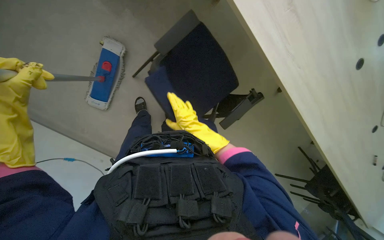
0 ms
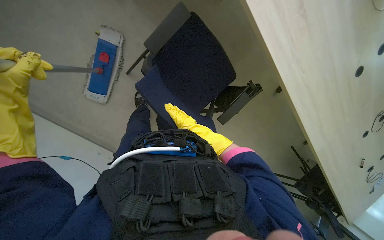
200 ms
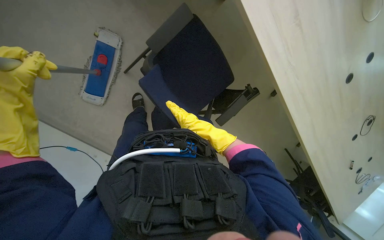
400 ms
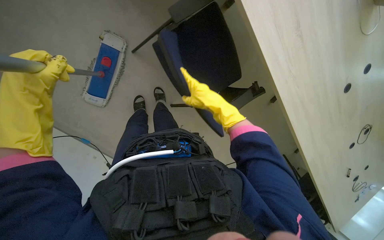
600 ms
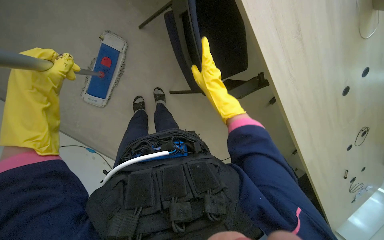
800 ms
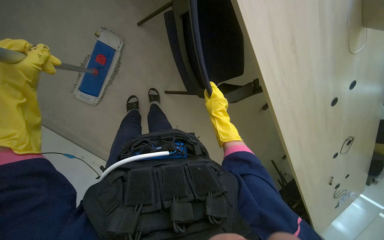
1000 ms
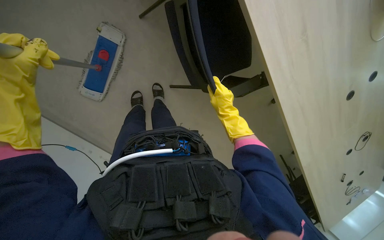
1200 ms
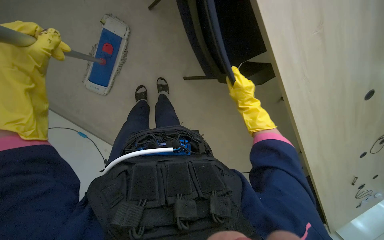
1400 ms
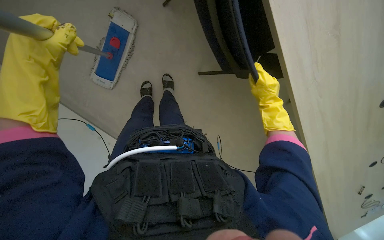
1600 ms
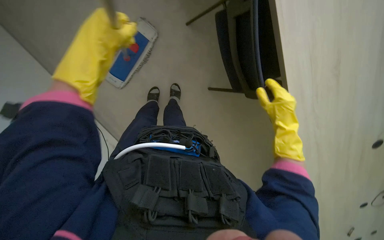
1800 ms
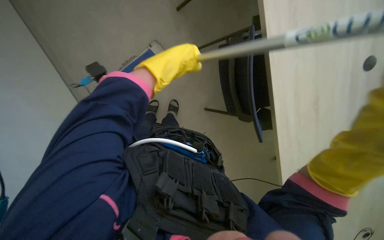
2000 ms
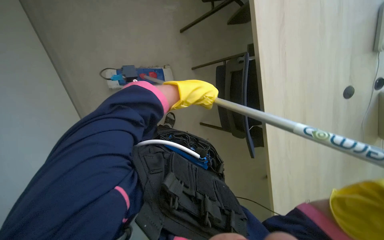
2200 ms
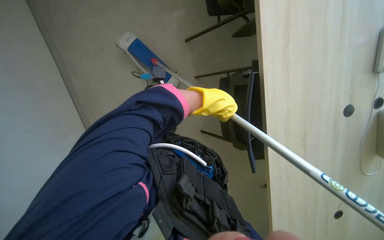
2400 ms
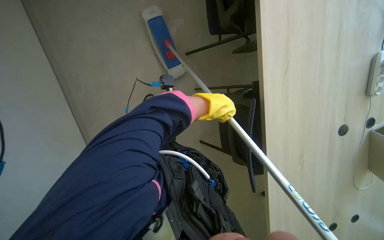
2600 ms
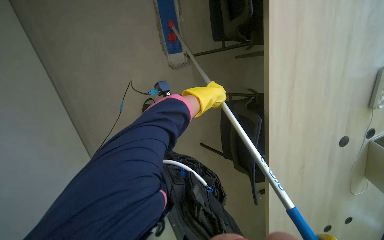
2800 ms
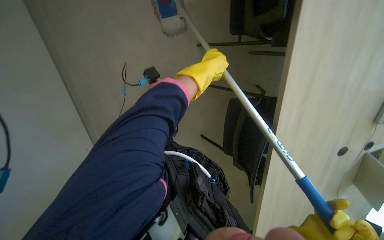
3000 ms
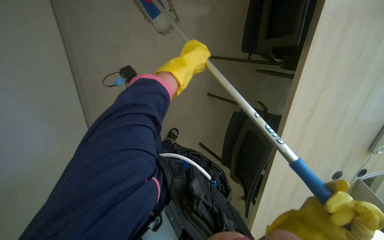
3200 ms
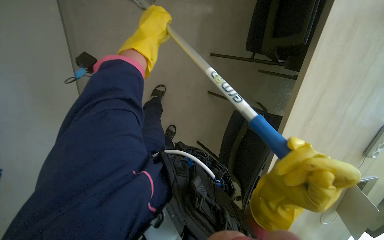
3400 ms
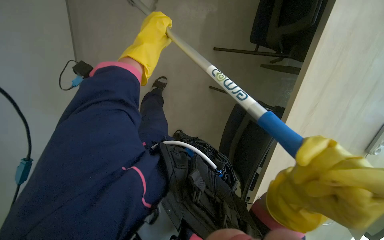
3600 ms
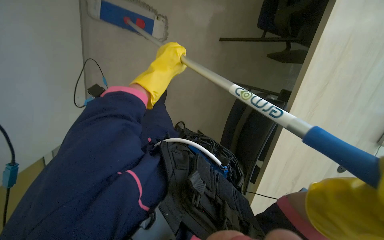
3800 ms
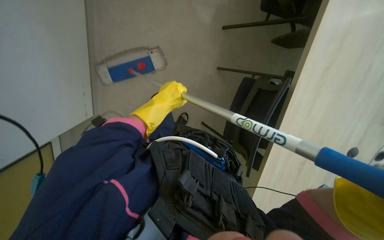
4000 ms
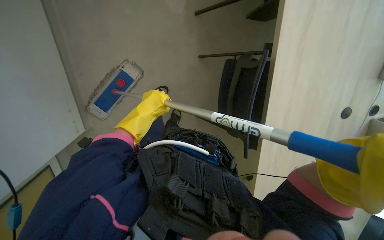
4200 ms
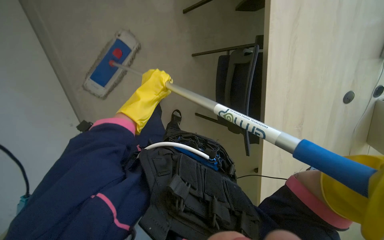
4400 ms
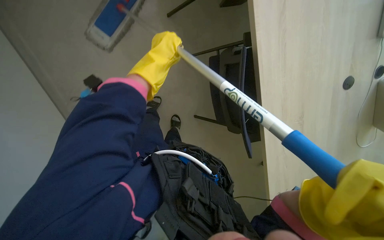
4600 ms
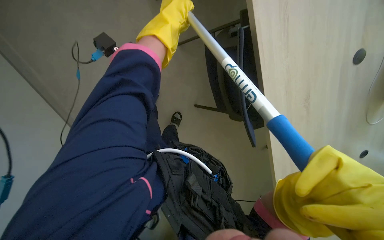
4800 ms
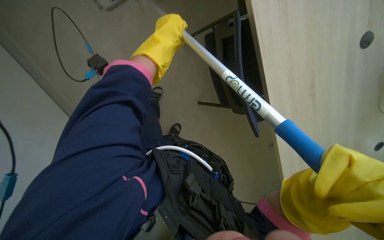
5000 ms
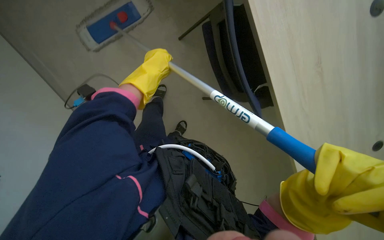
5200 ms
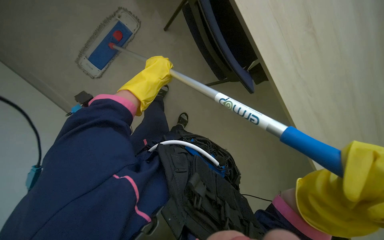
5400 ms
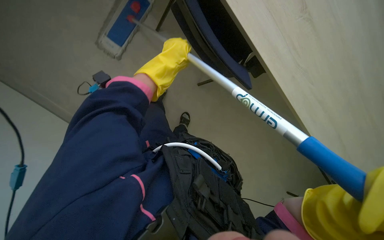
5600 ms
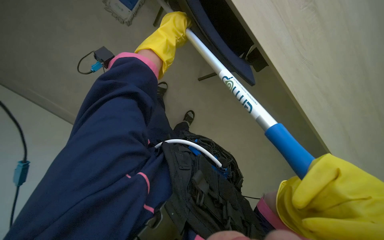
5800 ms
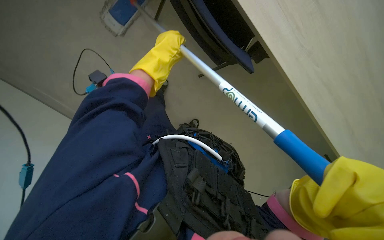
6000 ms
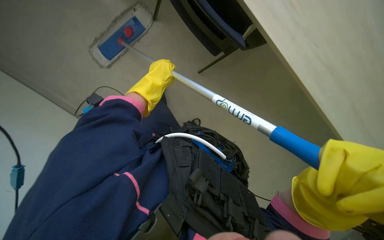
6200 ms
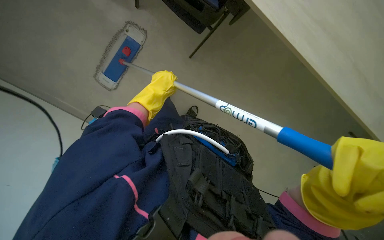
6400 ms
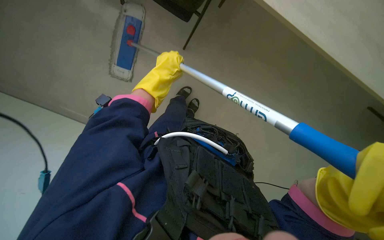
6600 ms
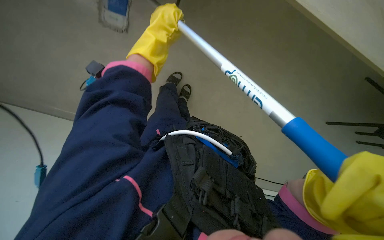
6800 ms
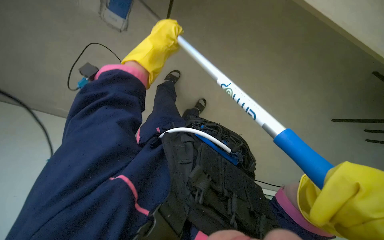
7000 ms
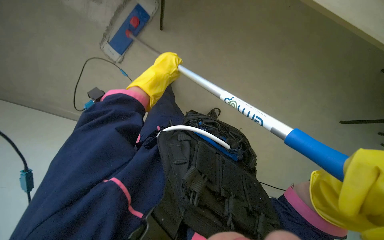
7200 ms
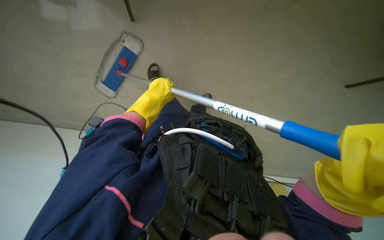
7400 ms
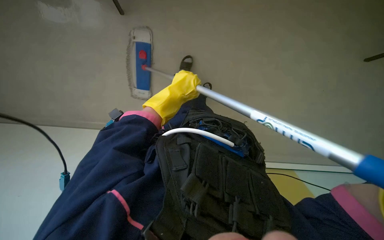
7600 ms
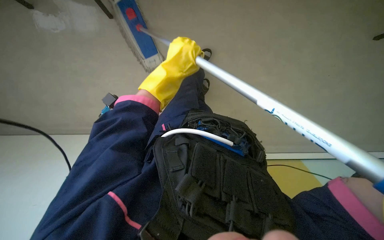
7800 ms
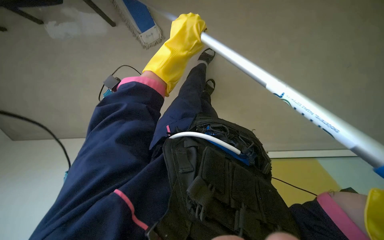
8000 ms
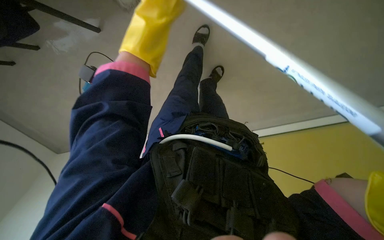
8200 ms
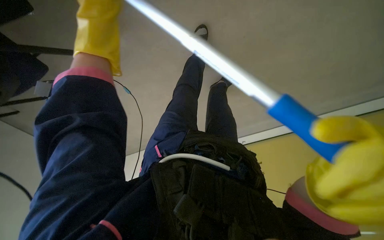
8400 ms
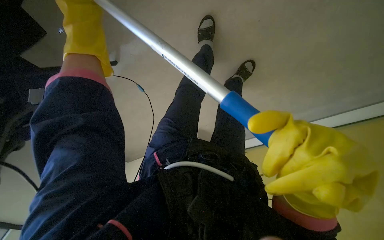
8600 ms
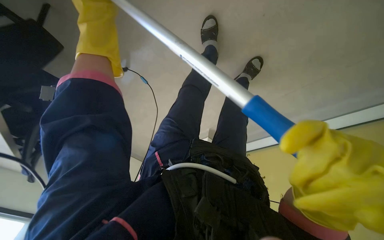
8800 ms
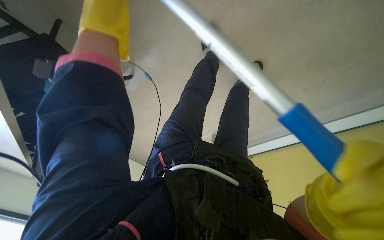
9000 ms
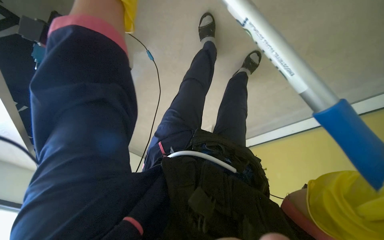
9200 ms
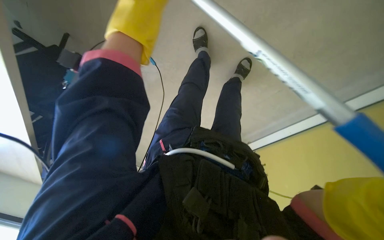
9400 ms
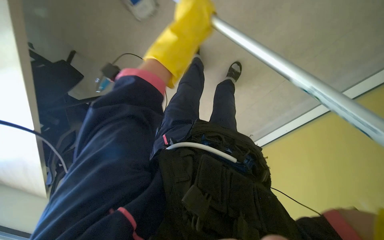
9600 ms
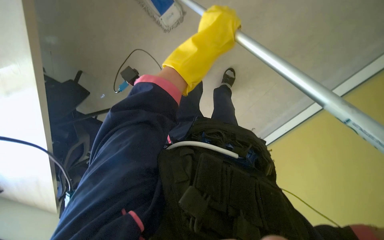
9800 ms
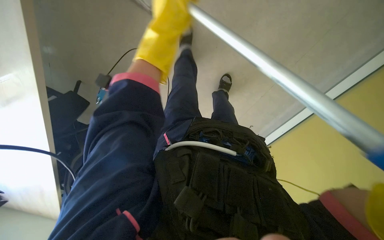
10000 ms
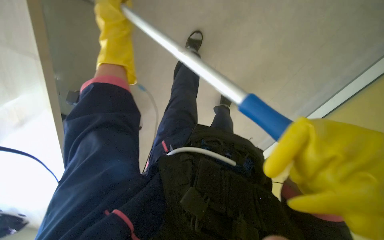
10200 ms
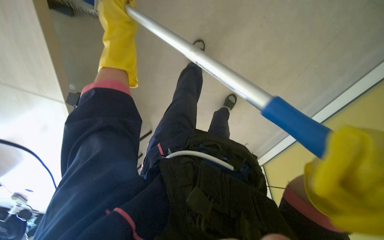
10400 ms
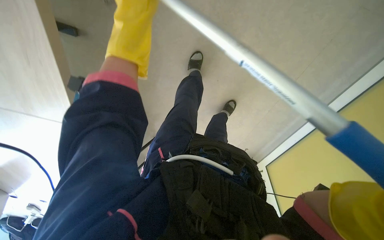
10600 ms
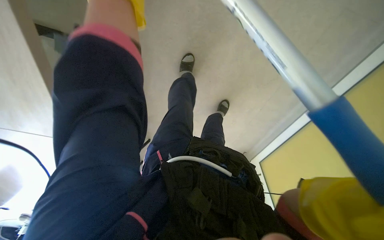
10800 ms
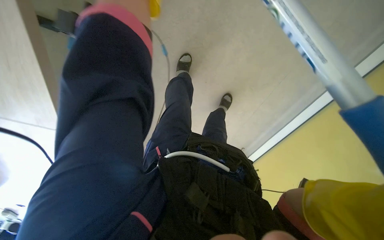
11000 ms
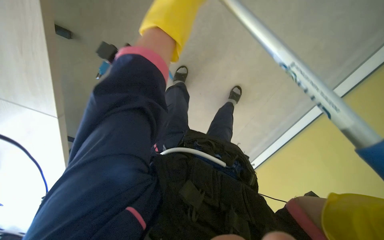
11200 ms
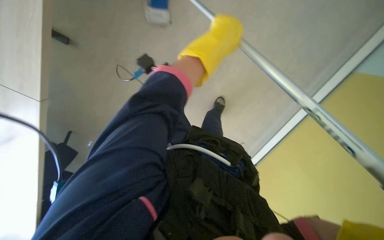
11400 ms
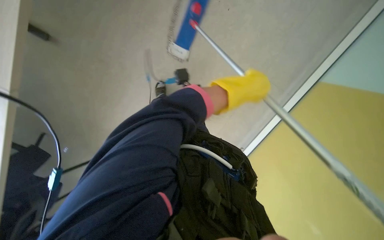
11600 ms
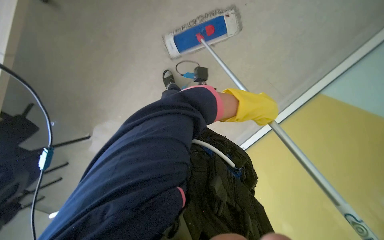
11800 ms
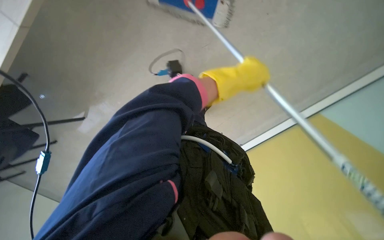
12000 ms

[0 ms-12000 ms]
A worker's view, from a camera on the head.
Job: mopping floor.
The whole recording: Mopping office floor. The worker mops the office floor, moving chairs as needed.
0 ms to 1600 ms: The right hand heads to the right, covering some 20 cm.
1600 ms to 3000 ms: The camera pitches upward, by about 30 degrees. The scene turns roughly 30 degrees clockwise in the picture.
6000 ms to 7600 ms: The camera pitches upward, by some 15 degrees. The left hand goes up and down the picture, some 15 cm each way, reversing 2 times.
7600 ms to 9000 ms: The view swings roughly 20 degrees to the left. The wearer looks approximately 15 degrees further downward.
9000 ms to 10400 ms: The view swings approximately 15 degrees to the right.
10400 ms to 12000 ms: The camera sweeps to the right, by some 20 degrees.

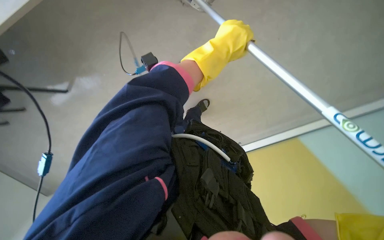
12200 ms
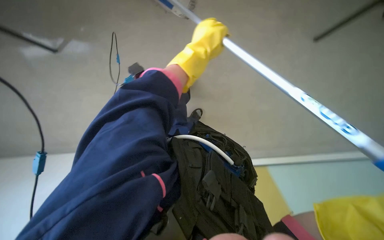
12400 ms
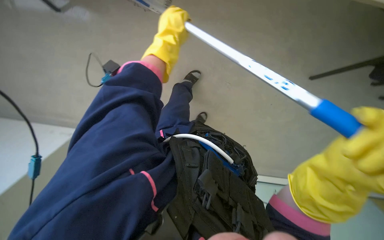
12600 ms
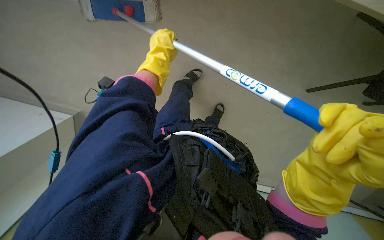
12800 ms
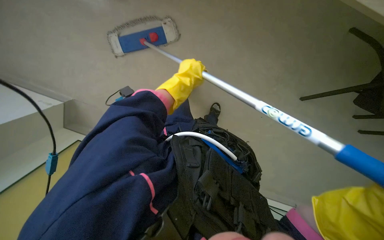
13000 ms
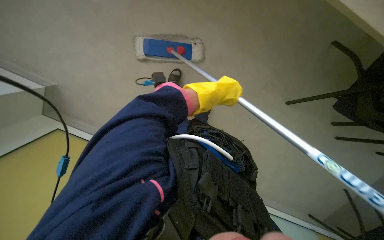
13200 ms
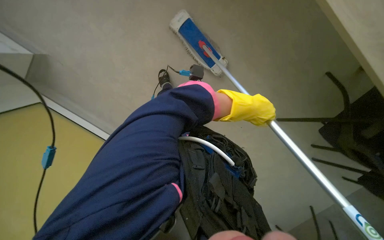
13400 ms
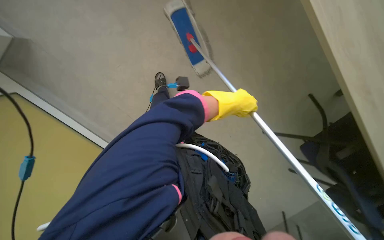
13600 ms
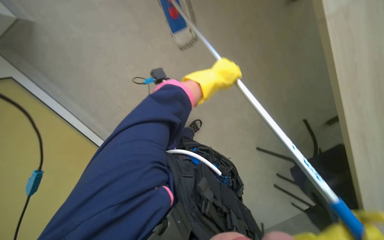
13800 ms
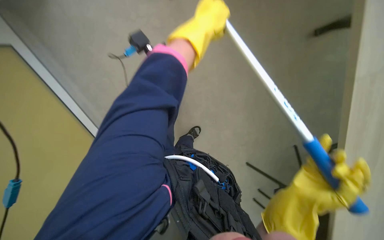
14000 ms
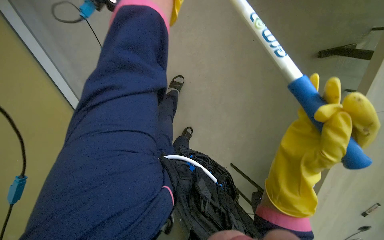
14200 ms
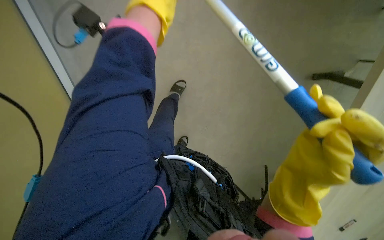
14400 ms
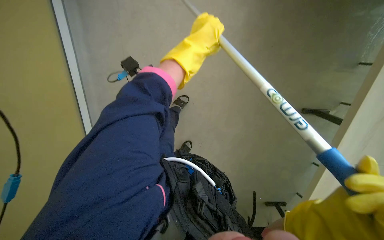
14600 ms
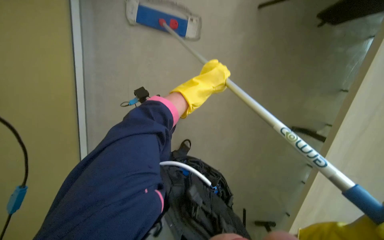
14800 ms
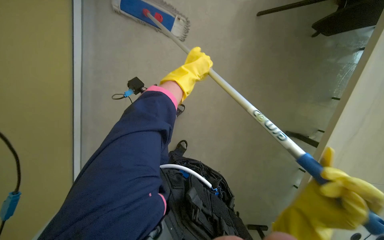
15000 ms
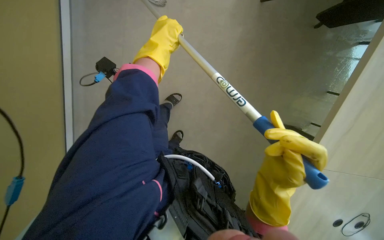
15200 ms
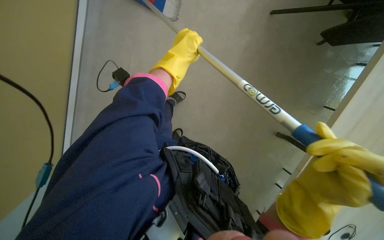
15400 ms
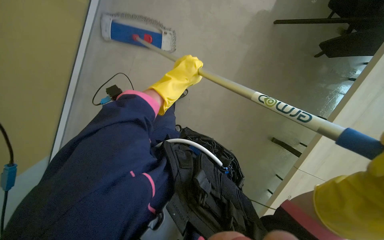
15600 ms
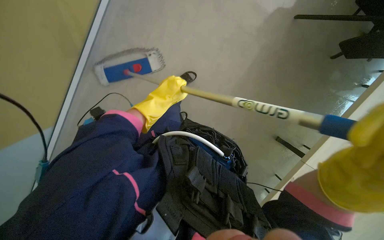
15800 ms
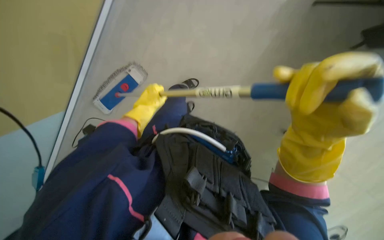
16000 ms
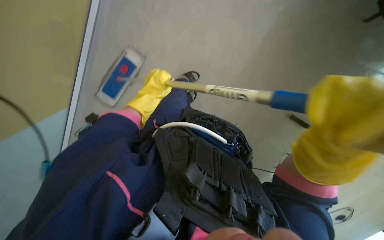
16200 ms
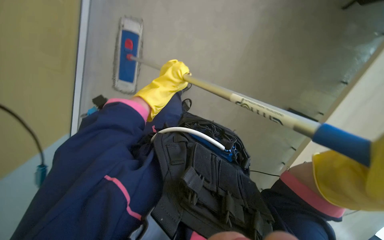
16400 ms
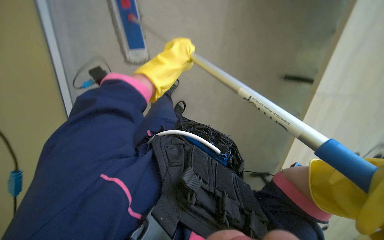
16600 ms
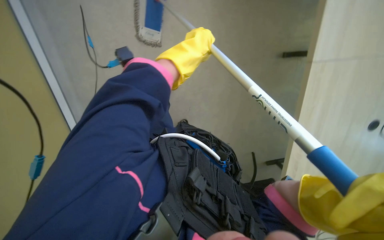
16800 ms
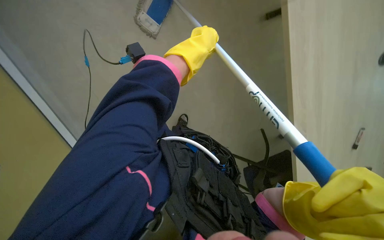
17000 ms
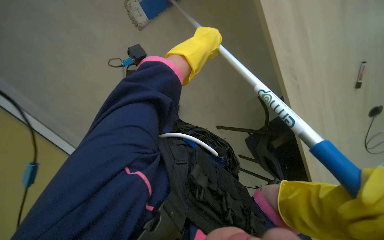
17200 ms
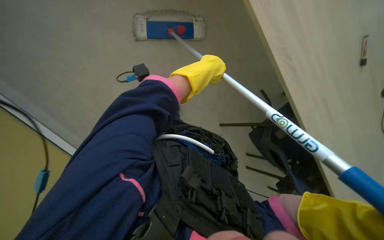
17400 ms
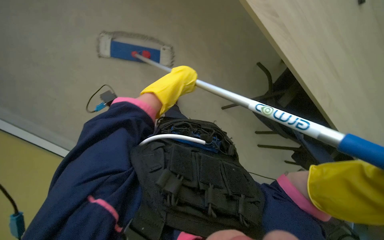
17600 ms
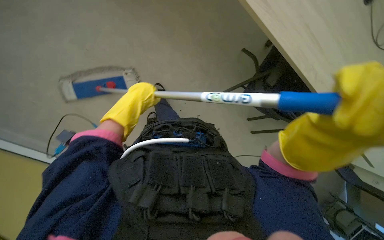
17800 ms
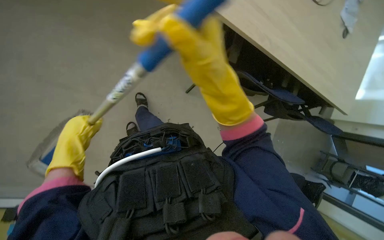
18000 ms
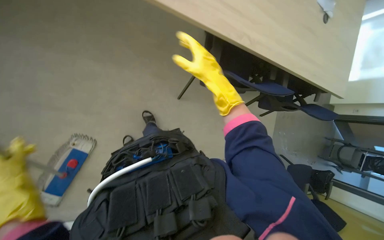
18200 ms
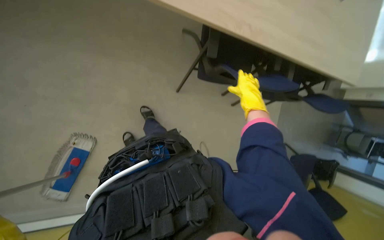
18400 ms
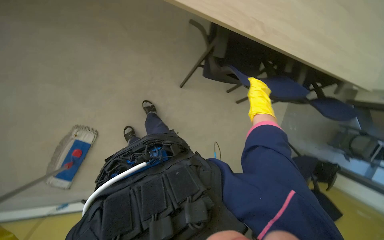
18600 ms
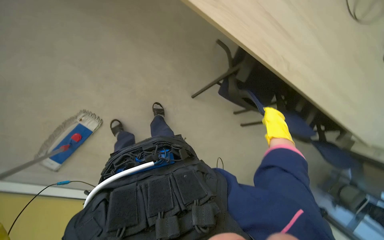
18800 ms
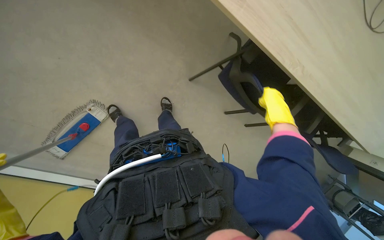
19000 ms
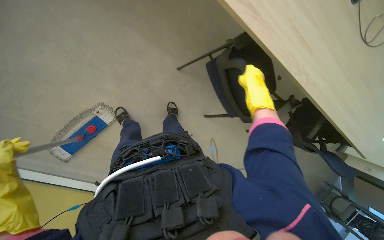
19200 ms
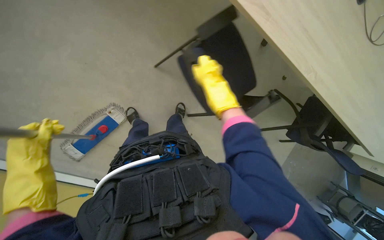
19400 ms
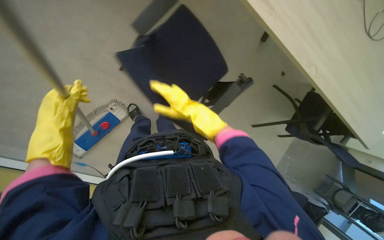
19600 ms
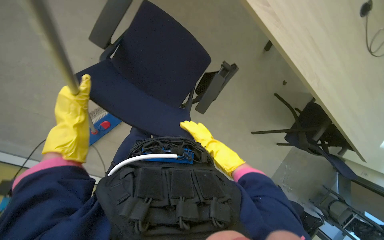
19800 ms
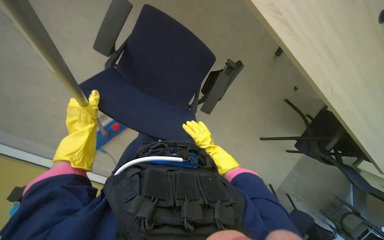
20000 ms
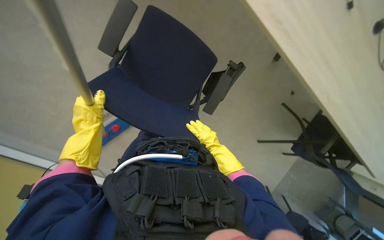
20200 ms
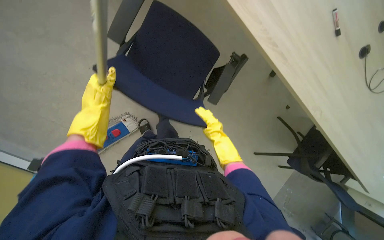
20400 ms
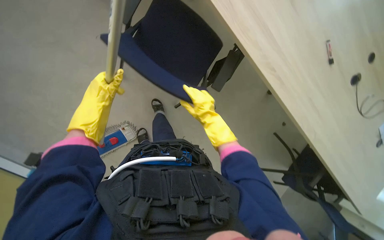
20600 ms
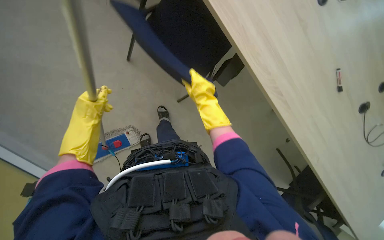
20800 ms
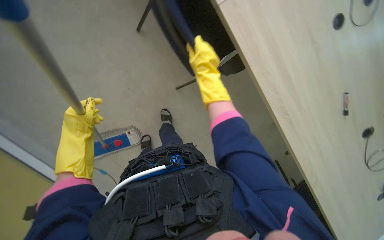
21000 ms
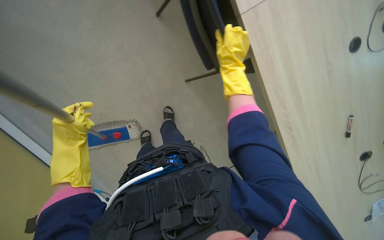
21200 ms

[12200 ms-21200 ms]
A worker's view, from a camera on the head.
Job: mopping floor.
The whole recording: Mopping office floor. The worker mops the office floor, moving chairs as needed.
12200 ms to 13800 ms: The left hand is displaced farther from the camera by about 15 cm, and travels to the left and back again, about 15 cm each way.
13800 ms to 15200 ms: The left hand moves up and down the picture over approximately 20 cm, changing direction 2 times.
18200 ms to 19800 ms: The right hand moves left and right over some 30 cm, changing direction 2 times.
19800 ms to 21200 ms: The scene rotates clockwise by approximately 25 degrees. The right hand goes approximately 60 cm up the picture and nearer to the camera.
